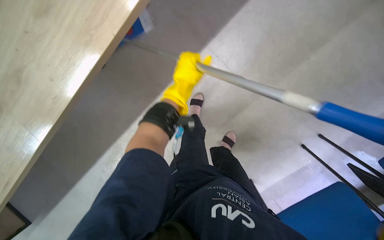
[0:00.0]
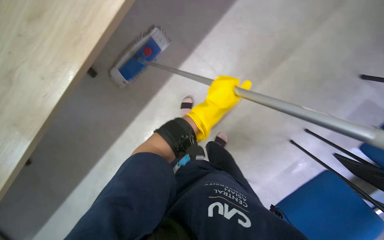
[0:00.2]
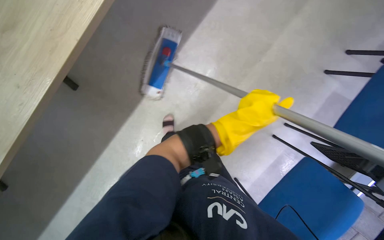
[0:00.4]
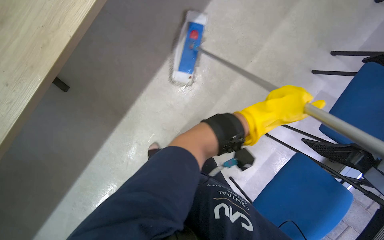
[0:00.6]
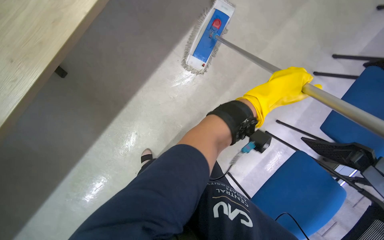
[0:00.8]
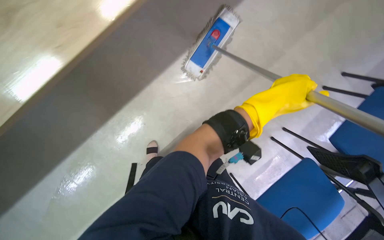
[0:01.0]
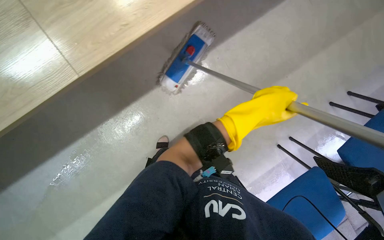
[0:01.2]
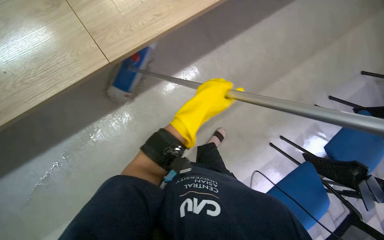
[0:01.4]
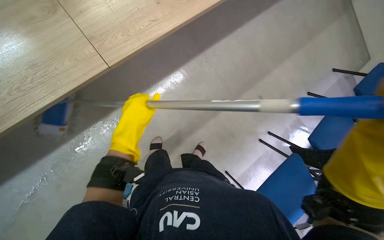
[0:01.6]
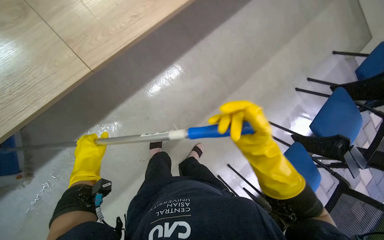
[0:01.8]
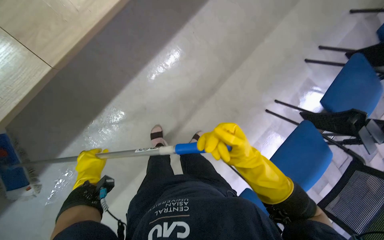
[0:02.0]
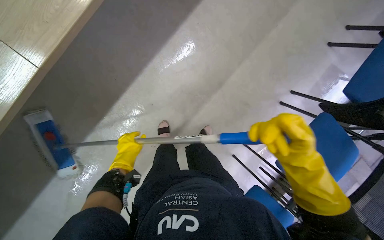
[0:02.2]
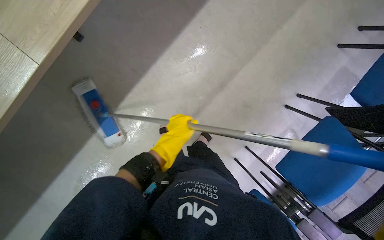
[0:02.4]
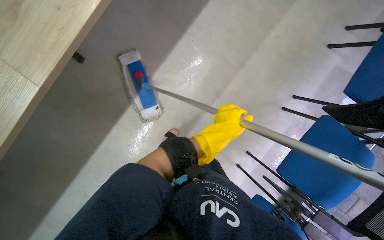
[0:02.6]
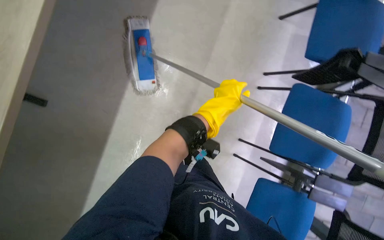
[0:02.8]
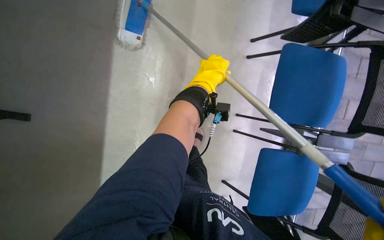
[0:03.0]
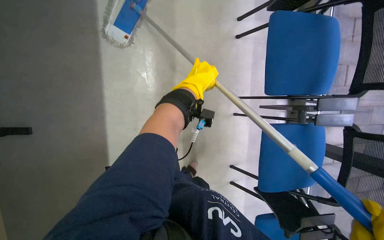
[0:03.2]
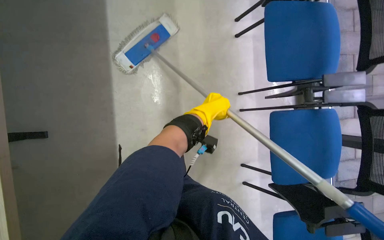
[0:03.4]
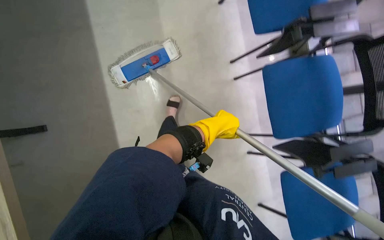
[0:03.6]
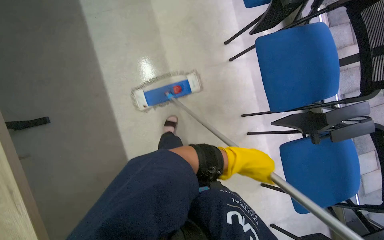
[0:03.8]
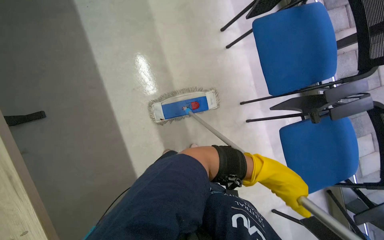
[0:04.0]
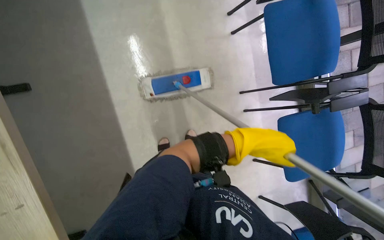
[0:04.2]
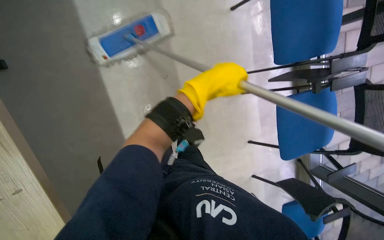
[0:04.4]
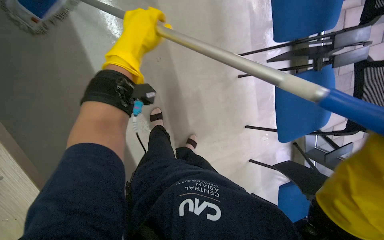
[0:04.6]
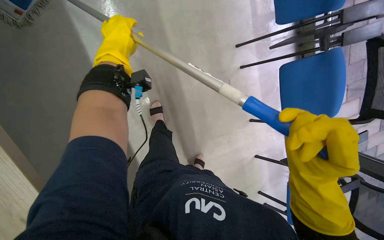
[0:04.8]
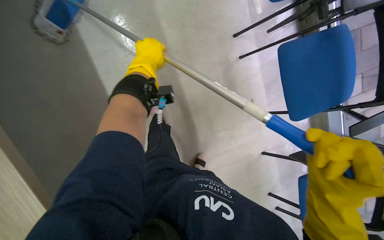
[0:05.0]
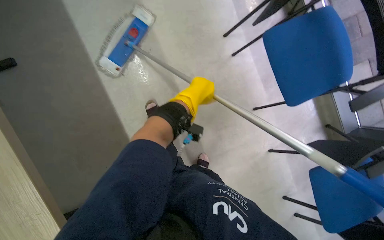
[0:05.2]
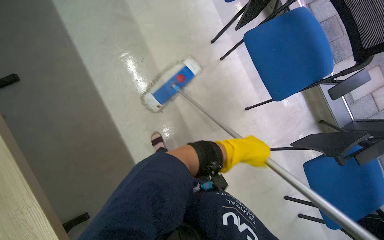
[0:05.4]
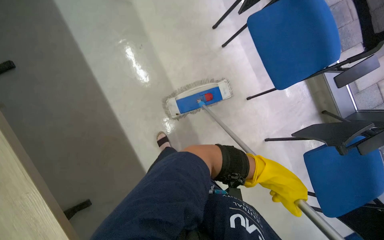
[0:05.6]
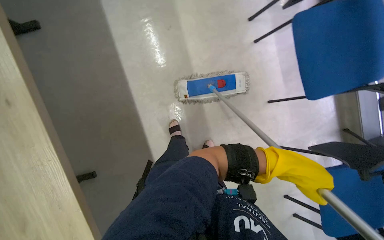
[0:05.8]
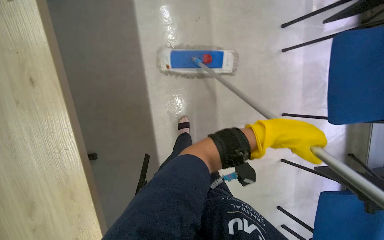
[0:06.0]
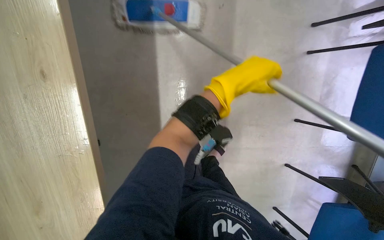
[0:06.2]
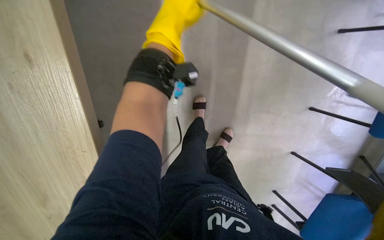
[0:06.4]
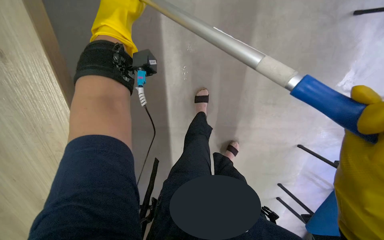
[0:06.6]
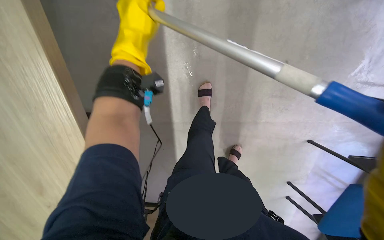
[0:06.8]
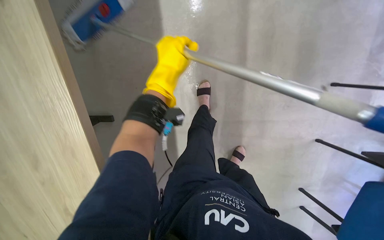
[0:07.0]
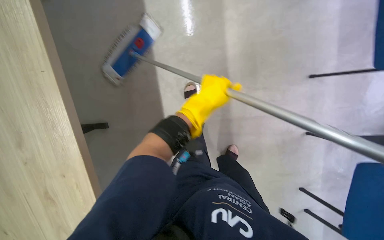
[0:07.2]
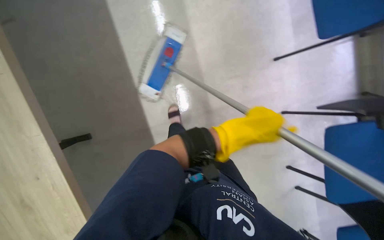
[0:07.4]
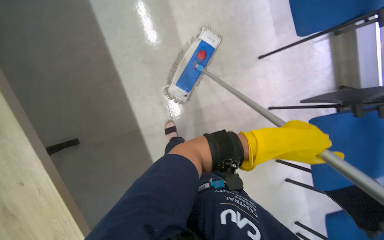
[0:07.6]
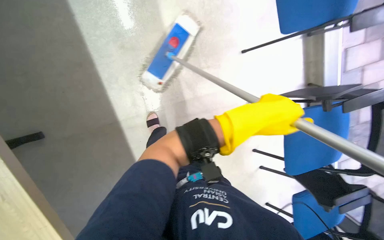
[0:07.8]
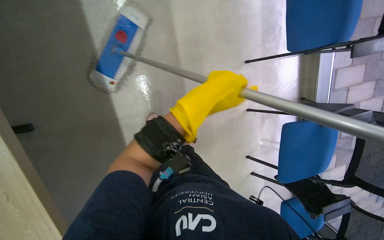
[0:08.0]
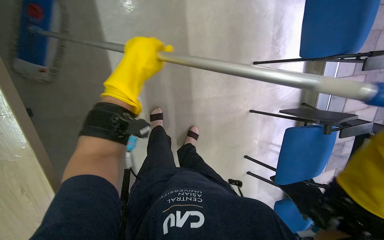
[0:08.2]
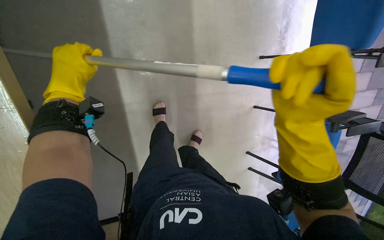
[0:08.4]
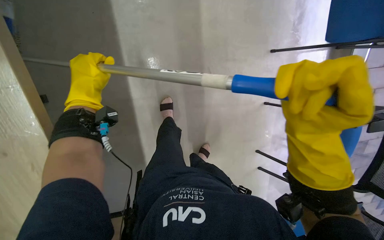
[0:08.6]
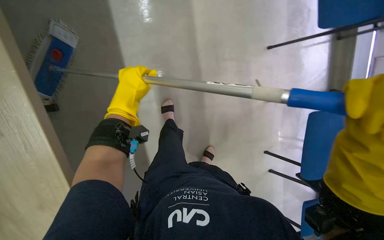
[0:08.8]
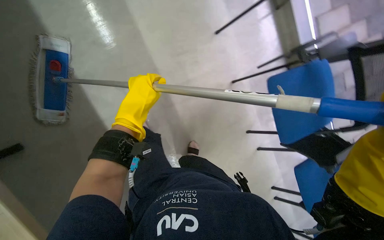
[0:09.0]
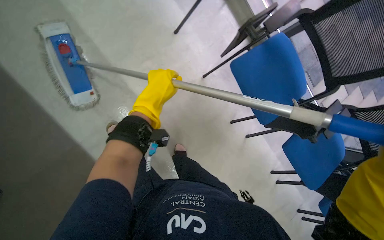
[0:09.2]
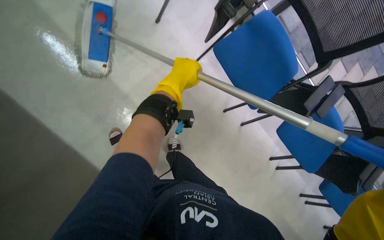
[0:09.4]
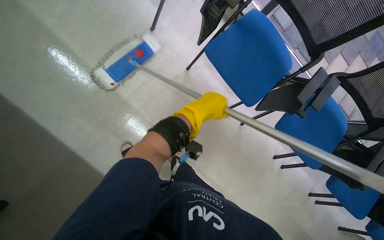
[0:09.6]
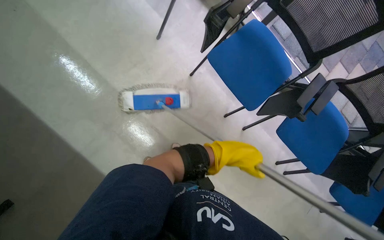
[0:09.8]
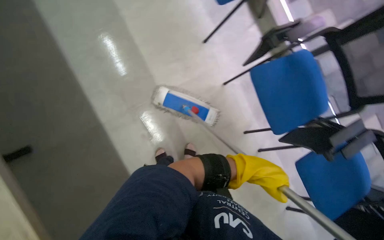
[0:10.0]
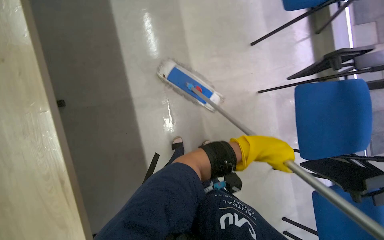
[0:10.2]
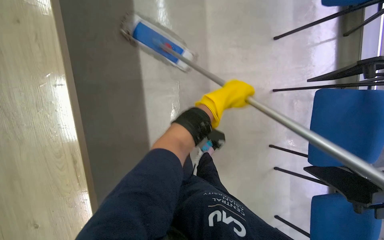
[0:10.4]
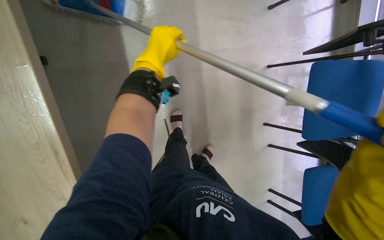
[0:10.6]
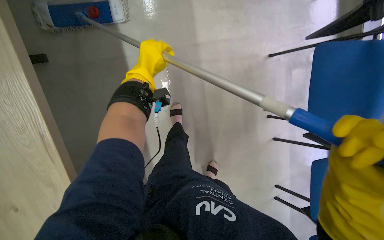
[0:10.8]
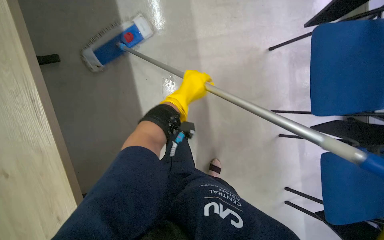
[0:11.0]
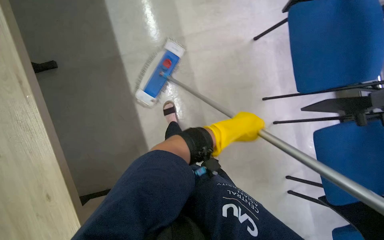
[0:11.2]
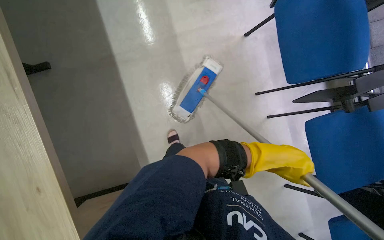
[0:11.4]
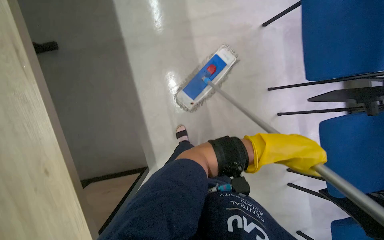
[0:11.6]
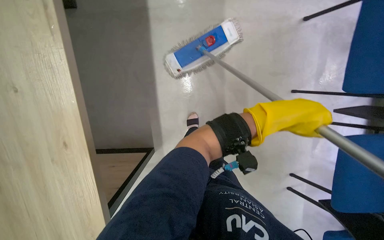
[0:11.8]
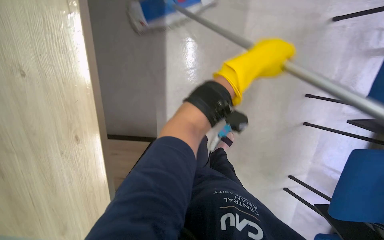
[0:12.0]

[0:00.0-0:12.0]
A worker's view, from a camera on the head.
Job: mopping floor.
The whole recording: Mopping the meeting room floor. The worker mops the floor of the meeting room with a flat mop.
0:00.0 to 0:01.6: The wearer's head swings approximately 35 degrees to the right. The left hand travels down the picture by about 10 cm.
0:01.6 to 0:03.0: The view tips downward by roughly 15 degrees. The left hand heads to the right, covering some 25 cm.
0:03.0 to 0:04.4: The camera pitches downward, by some 20 degrees. The left hand goes down the picture and returns, roughly 40 cm each way.
0:04.4 to 0:06.0: The left hand swings left and right, some 50 cm each way, with 2 reversals.
0:06.0 to 0:07.6: The left hand moves roughly 40 cm to the left and comes back.
0:07.6 to 0:09.0: The left hand shifts about 40 cm to the left.
0:09.0 to 0:10.4: The wearer looks approximately 40 degrees further to the left.
0:10.4 to 0:12.0: The camera pitches downward, by approximately 15 degrees. The left hand swings left and right, roughly 40 cm each way, with 2 reversals.

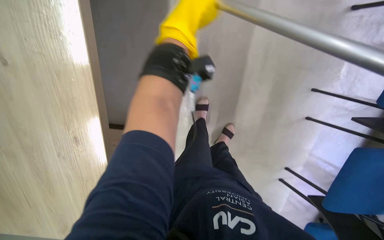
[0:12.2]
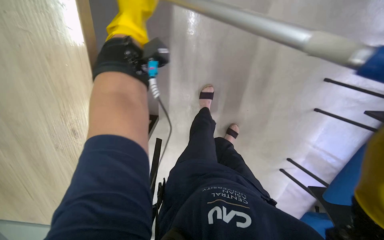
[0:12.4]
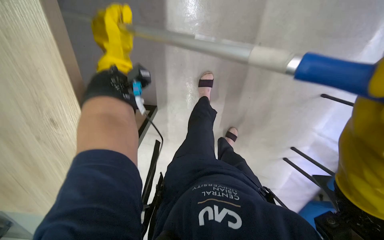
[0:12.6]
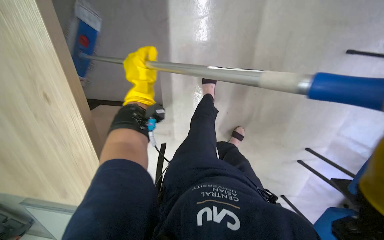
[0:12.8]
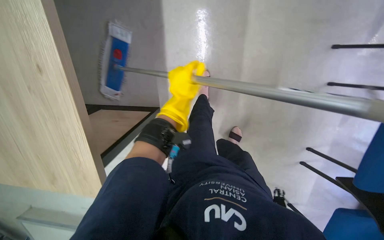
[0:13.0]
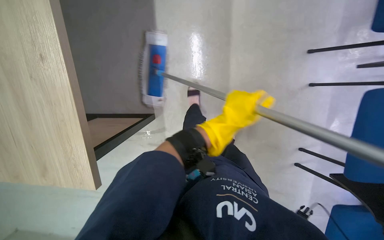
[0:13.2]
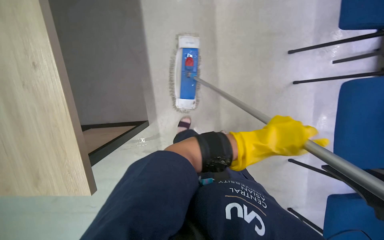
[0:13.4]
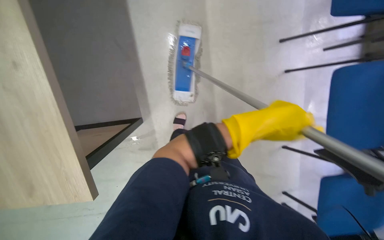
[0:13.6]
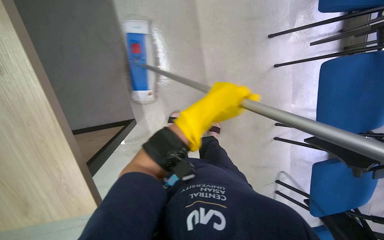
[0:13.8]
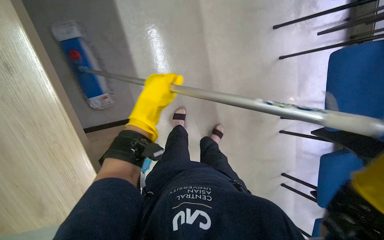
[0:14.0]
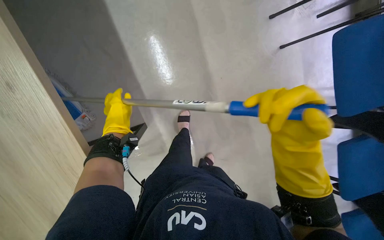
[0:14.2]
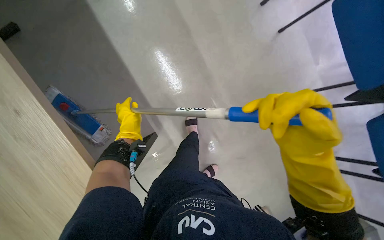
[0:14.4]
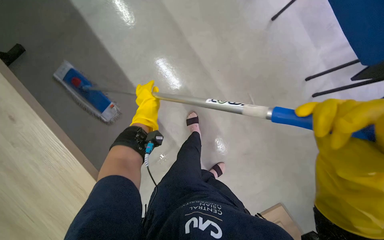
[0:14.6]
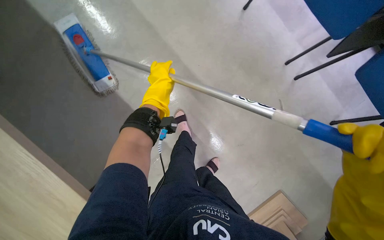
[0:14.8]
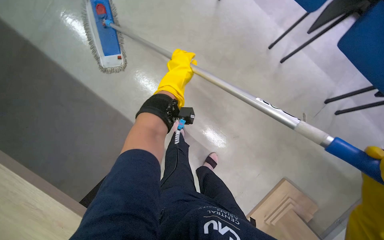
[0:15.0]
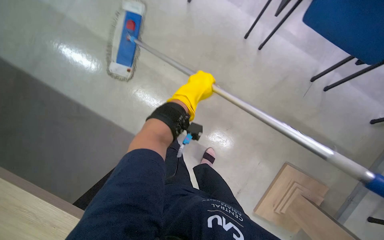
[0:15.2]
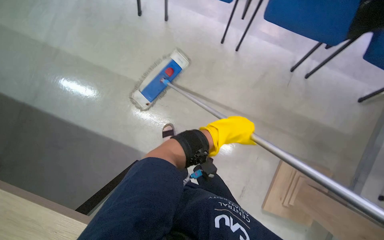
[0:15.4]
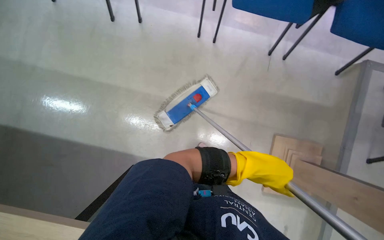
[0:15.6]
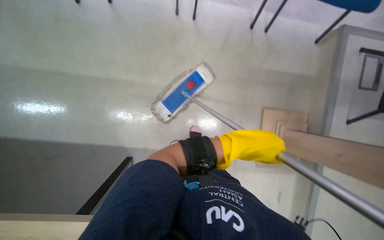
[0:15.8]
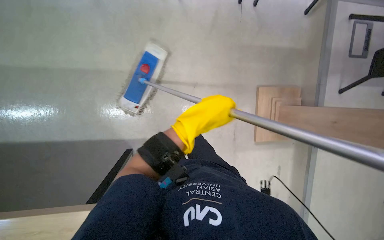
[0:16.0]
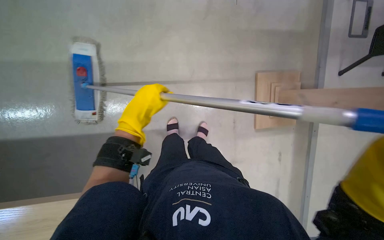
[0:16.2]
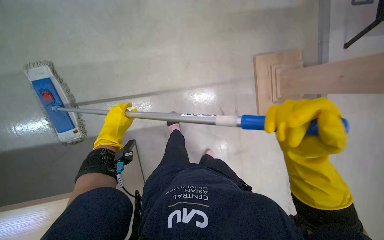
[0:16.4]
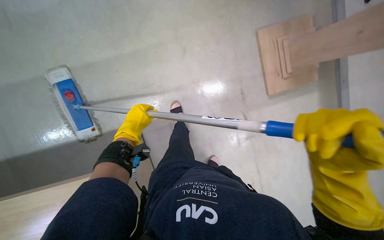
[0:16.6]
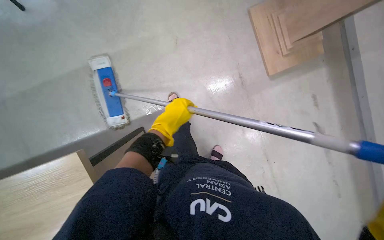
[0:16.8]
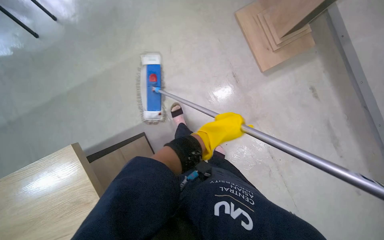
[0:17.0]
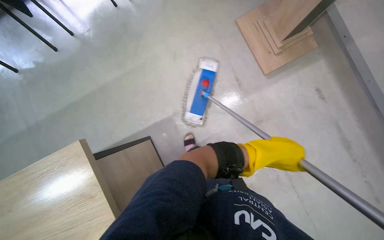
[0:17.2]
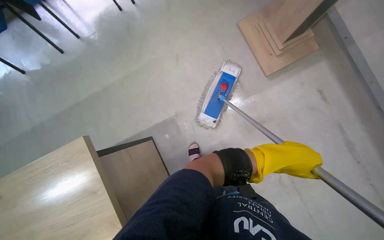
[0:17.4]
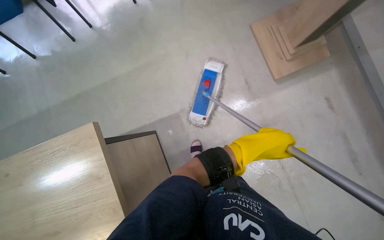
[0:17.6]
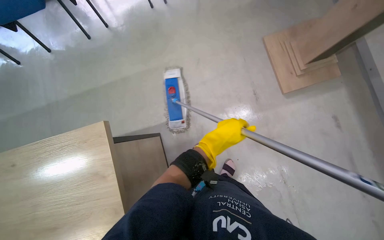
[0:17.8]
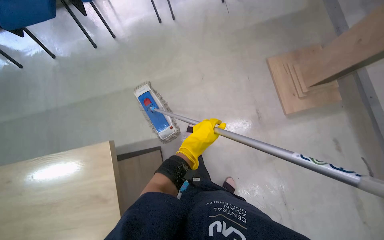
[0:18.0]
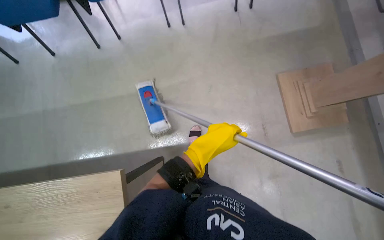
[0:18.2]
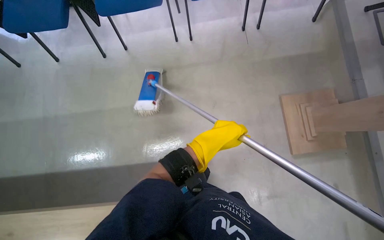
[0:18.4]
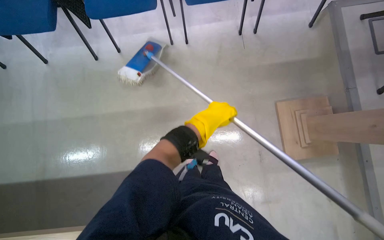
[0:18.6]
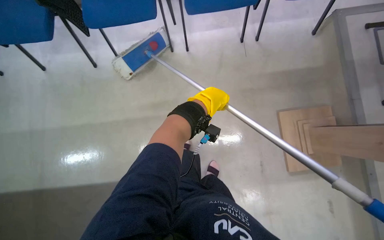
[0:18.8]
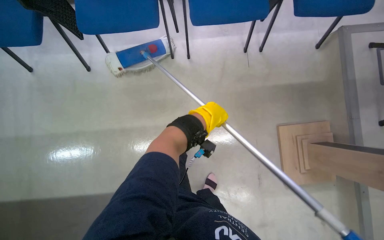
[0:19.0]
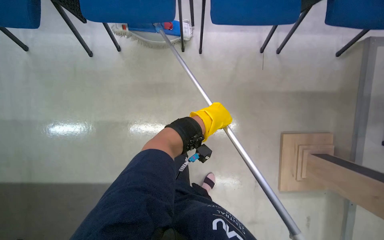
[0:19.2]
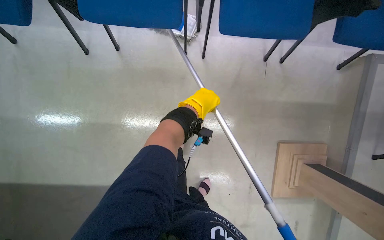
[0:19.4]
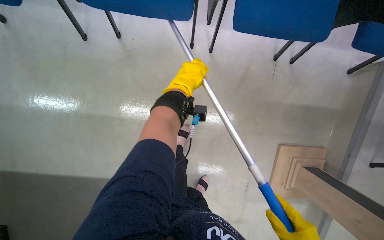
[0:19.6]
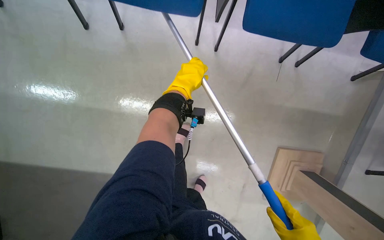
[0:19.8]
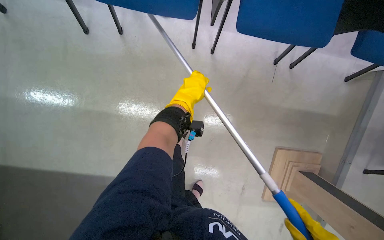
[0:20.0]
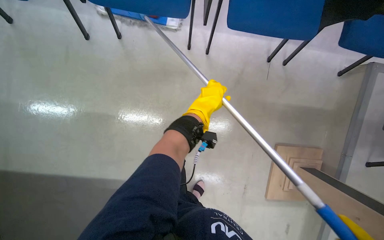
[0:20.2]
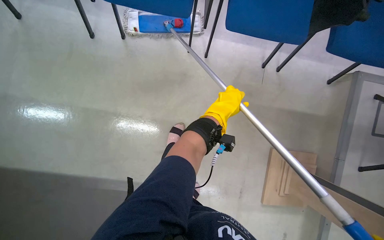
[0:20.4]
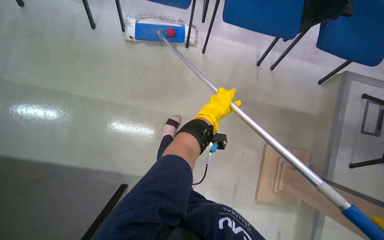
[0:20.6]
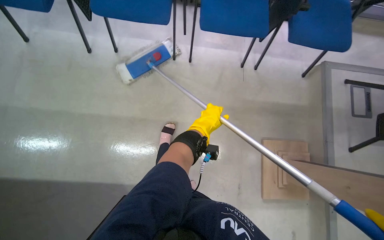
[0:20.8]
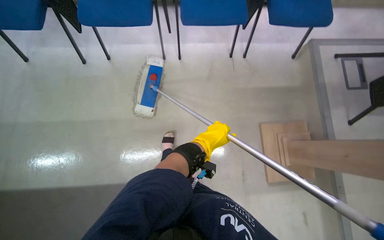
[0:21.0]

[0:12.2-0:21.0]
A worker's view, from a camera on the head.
Job: mopping floor.
The whole recording: Mopping the meeting room floor. The worker mops the floor of the meeting room with a flat mop.
0:12.2 to 0:13.6: The left hand shifts roughly 50 cm down the picture and to the right.
0:13.6 to 0:15.2: The left hand is displaced to the left by about 30 cm.
0:15.2 to 0:16.6: Everything in view rotates some 40 degrees counterclockwise.
0:16.6 to 0:18.0: The wearer looks approximately 20 degrees further to the left. The left hand is displaced nearer to the camera by roughly 15 cm.
0:18.0 to 0:19.6: The head travels about 80 cm. The camera pitches downward, by roughly 10 degrees.
0:19.6 to 0:21.0: The camera travels some 50 cm. The view tips upward by some 20 degrees.
